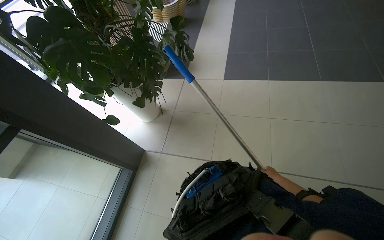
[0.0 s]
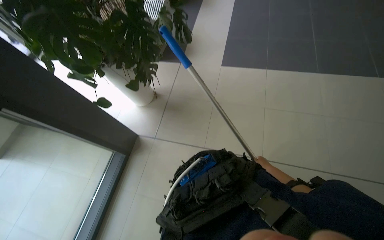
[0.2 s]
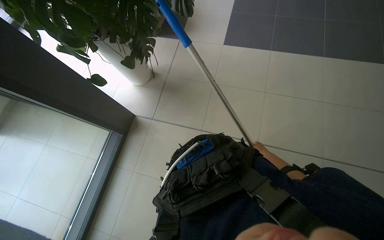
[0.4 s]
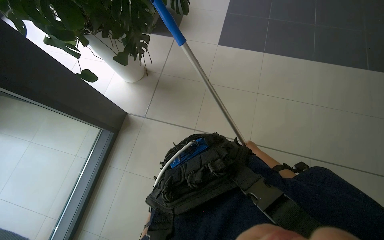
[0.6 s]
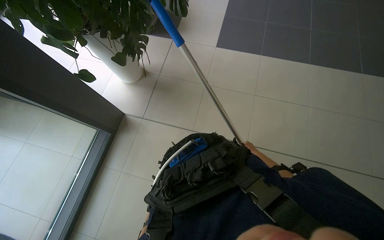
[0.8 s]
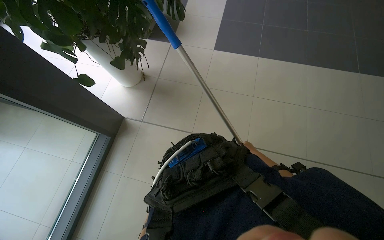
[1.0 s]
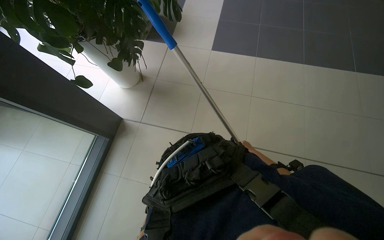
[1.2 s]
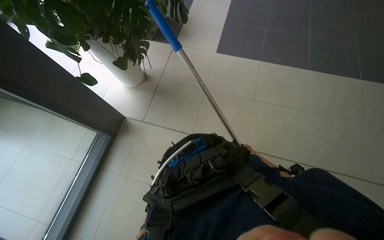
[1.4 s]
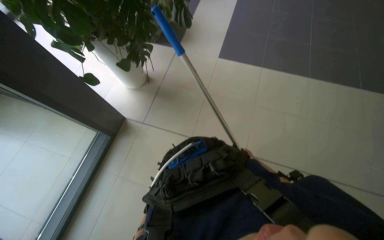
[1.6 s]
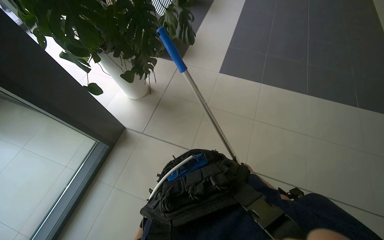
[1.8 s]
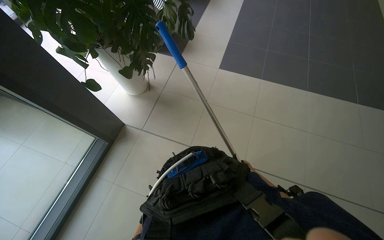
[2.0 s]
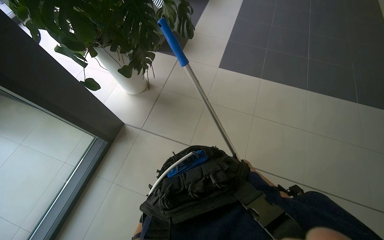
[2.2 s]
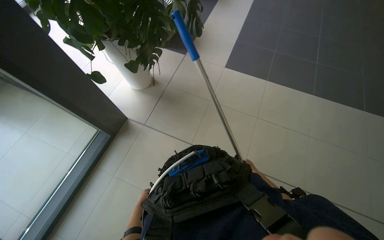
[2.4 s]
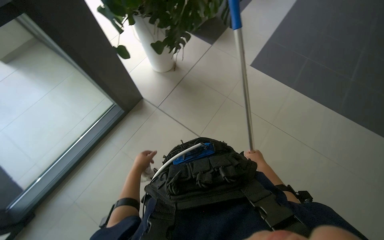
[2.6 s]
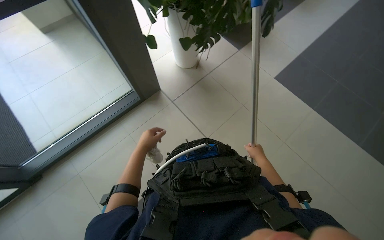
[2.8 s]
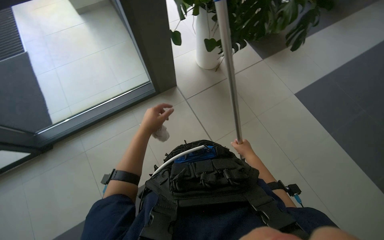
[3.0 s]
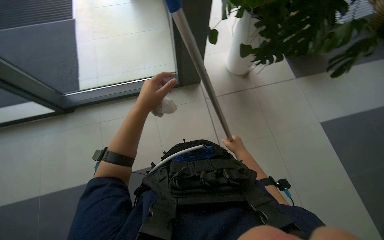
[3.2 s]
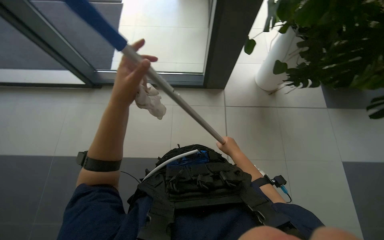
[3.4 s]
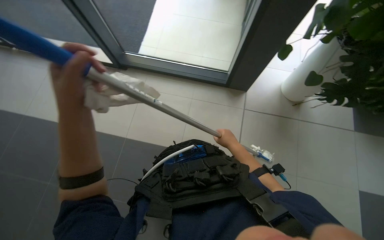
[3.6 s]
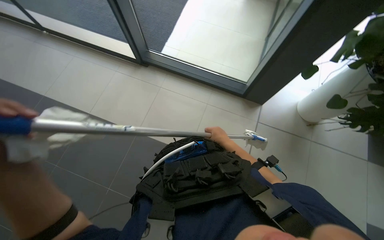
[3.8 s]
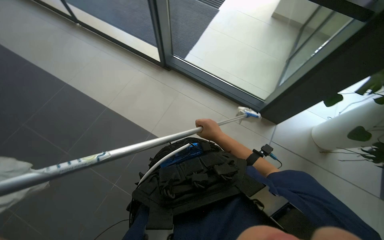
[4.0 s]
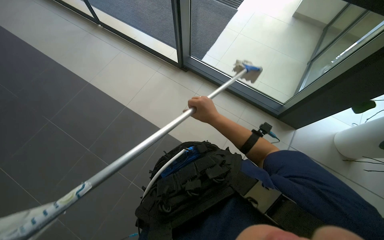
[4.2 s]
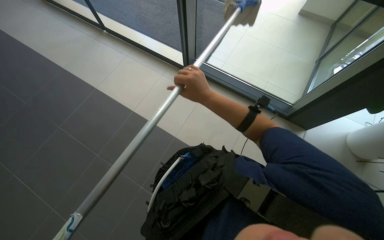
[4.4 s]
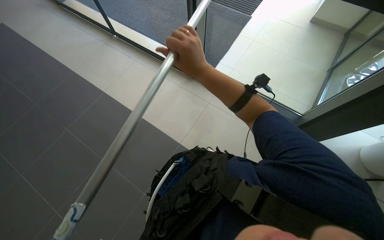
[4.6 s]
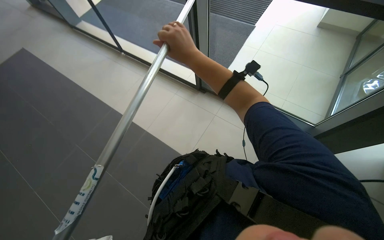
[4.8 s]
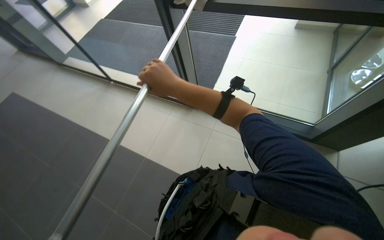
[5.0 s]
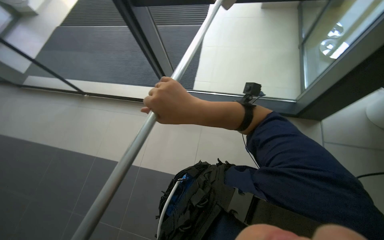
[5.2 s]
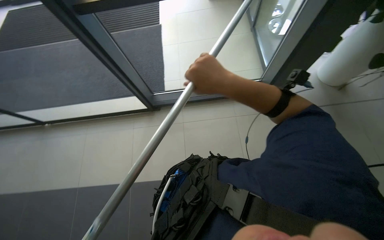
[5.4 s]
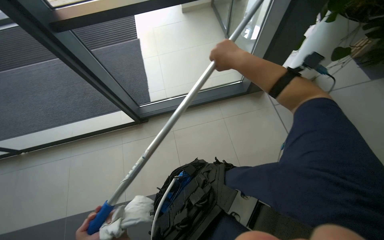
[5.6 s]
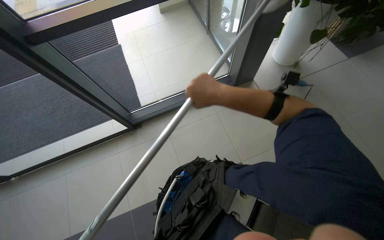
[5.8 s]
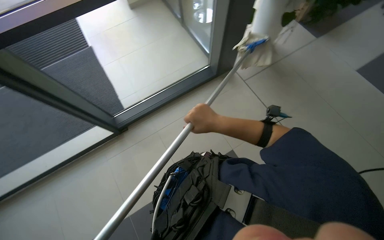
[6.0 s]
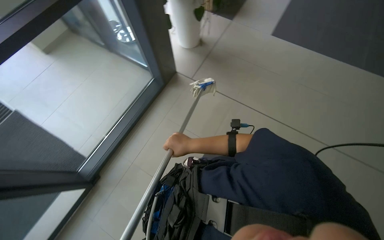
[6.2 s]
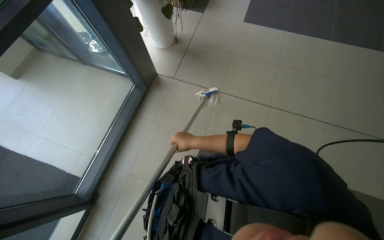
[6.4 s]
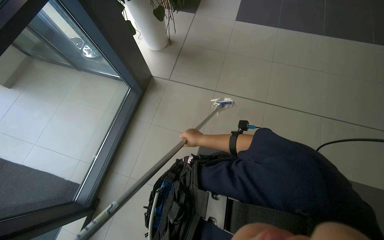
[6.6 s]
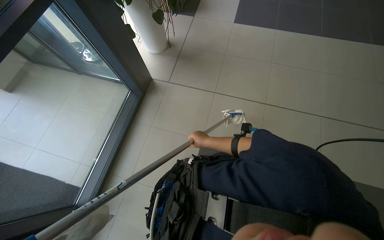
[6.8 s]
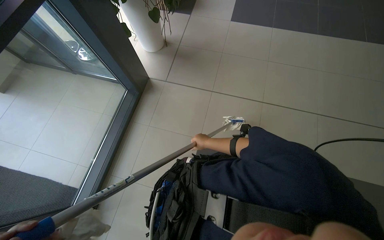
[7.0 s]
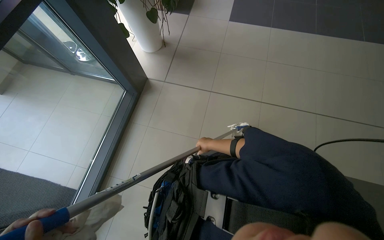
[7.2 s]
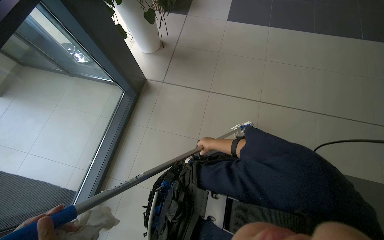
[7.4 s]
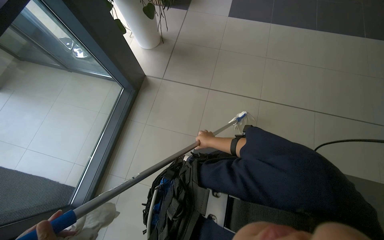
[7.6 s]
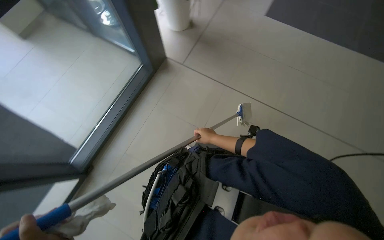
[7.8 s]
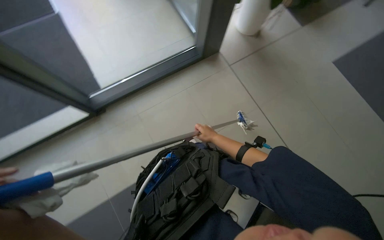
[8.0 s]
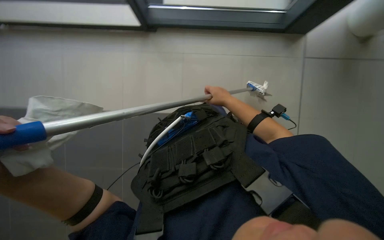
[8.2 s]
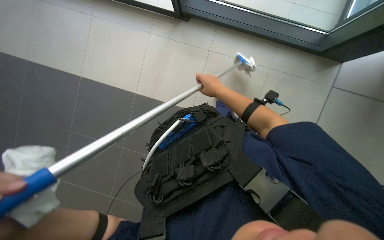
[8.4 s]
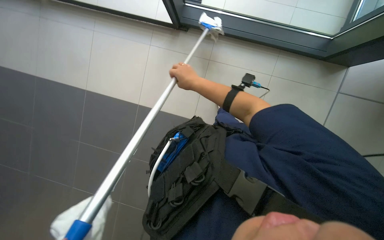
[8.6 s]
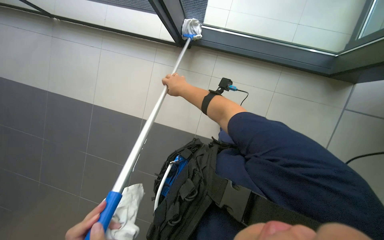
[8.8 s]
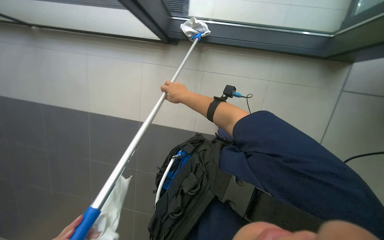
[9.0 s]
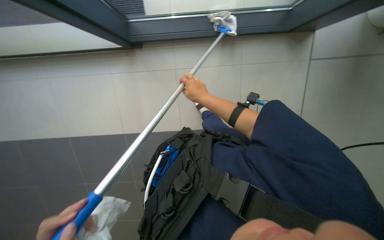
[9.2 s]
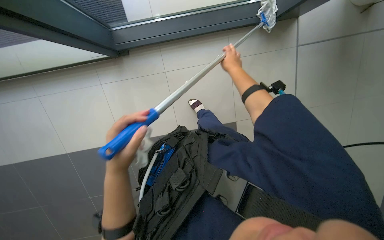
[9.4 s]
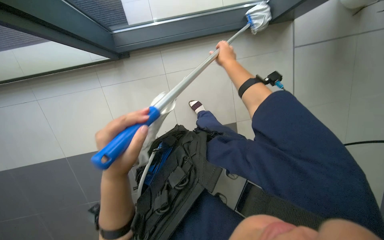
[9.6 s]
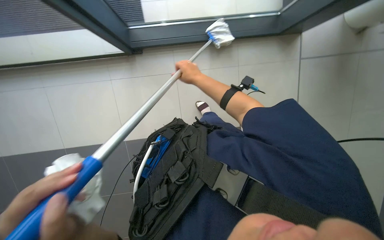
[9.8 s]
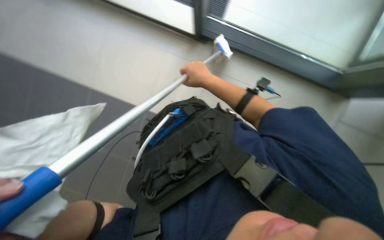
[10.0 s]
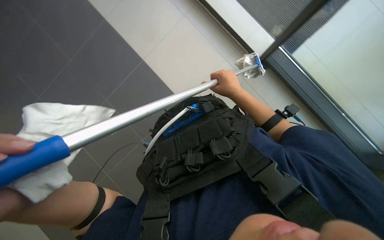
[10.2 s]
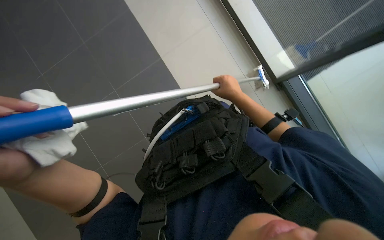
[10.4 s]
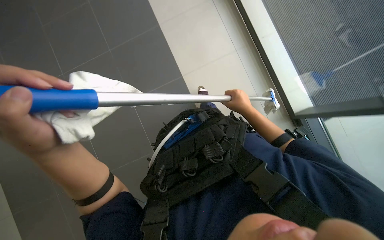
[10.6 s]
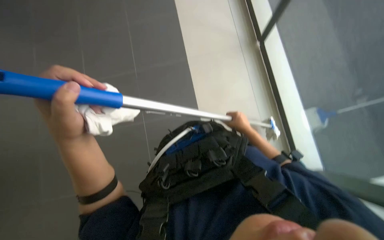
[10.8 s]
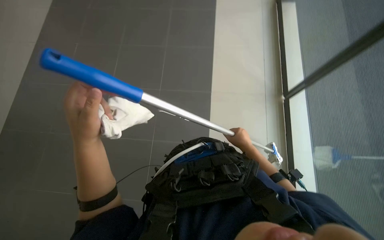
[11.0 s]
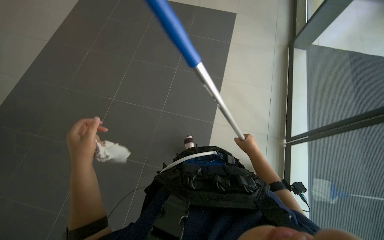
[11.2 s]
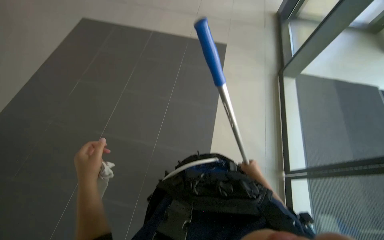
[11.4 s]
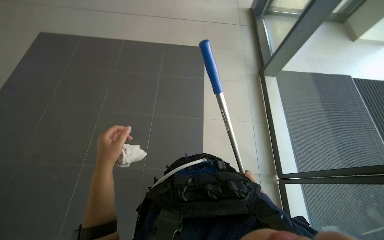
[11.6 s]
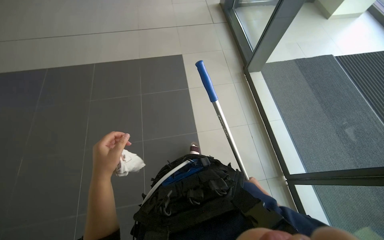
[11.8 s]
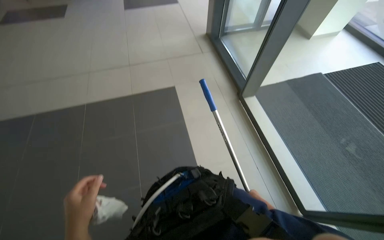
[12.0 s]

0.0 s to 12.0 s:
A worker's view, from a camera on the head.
Job: cleaning windows.
The whole recording: Cleaning glass wall with long-handled tool. The worker cleans the glass wall using a long-handled tool.
0.0 to 1.6 s: The right hand shifts approximately 20 cm farther from the camera.
1.6 to 3.0 s: The head rotates about 40 degrees to the left.
3.0 to 4.4 s: The wearer's head swings some 65 degrees to the left.
4.4 to 6.0 s: The wearer's head swings roughly 60 degrees to the right.
6.0 to 7.6 s: The wearer's head swings approximately 45 degrees to the right.
10.4 to 12.0 s: The wearer moves some 60 cm. The camera pitches upward, by roughly 20 degrees.

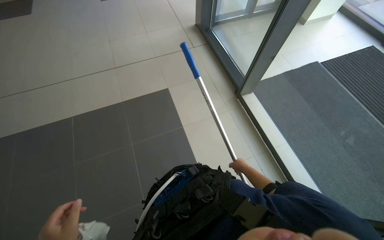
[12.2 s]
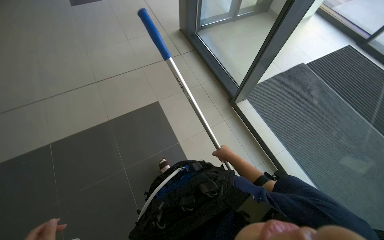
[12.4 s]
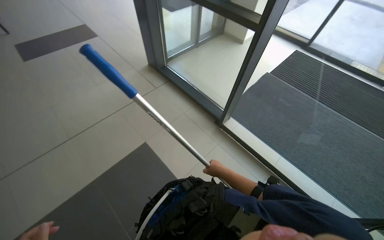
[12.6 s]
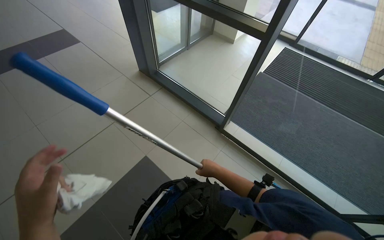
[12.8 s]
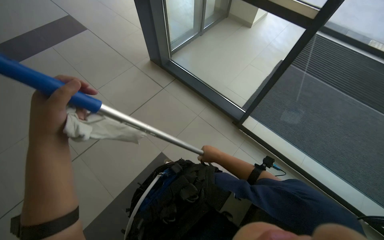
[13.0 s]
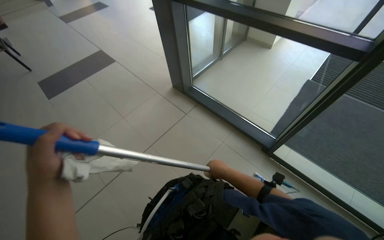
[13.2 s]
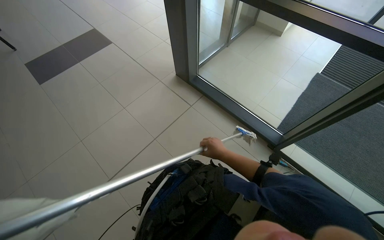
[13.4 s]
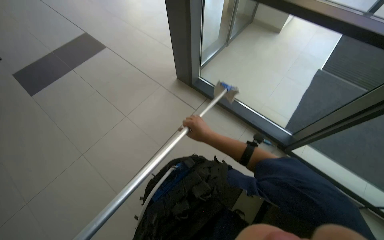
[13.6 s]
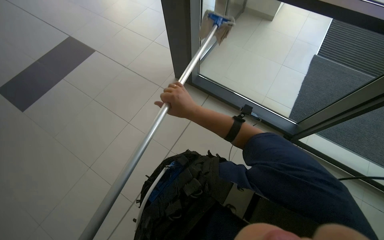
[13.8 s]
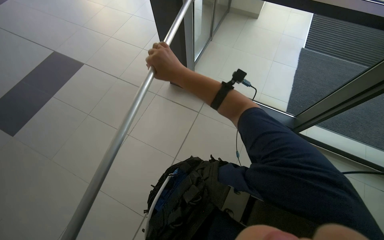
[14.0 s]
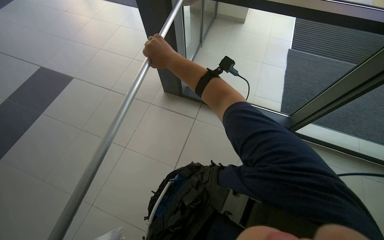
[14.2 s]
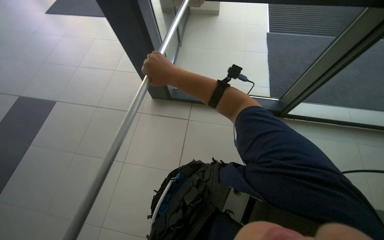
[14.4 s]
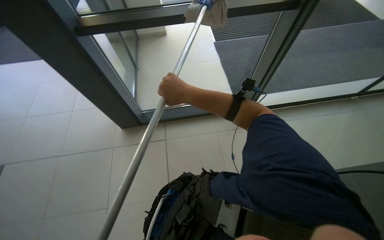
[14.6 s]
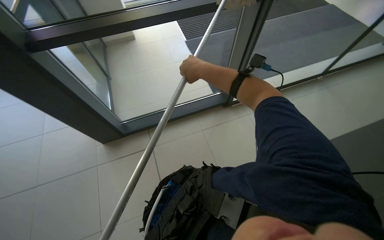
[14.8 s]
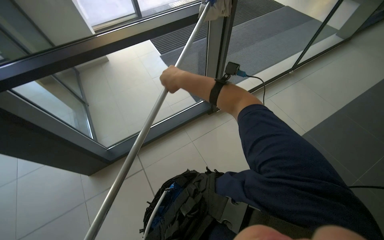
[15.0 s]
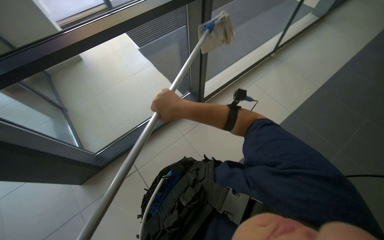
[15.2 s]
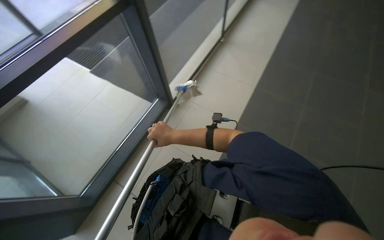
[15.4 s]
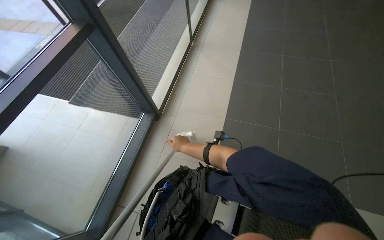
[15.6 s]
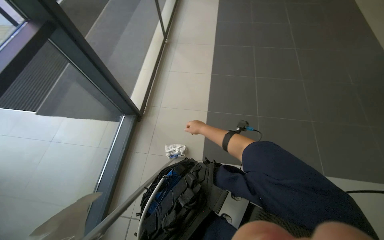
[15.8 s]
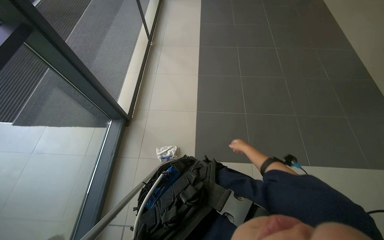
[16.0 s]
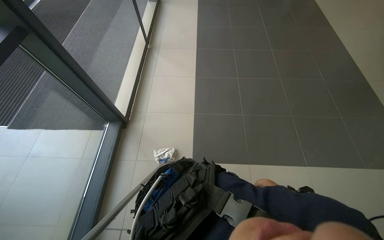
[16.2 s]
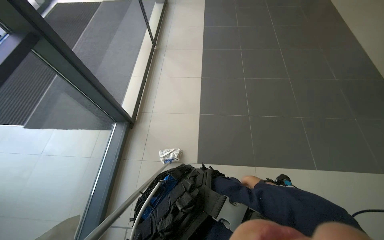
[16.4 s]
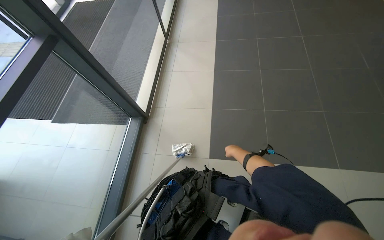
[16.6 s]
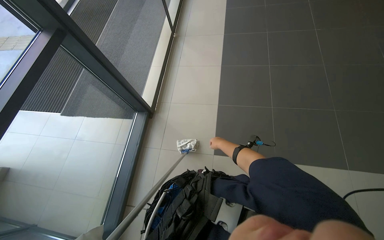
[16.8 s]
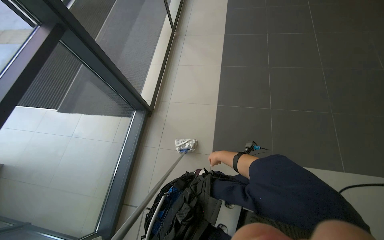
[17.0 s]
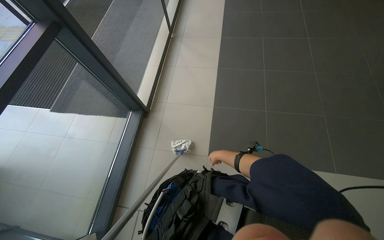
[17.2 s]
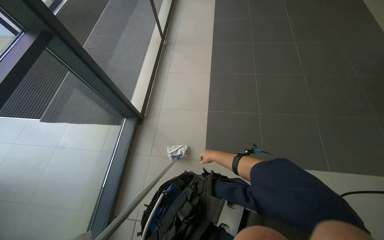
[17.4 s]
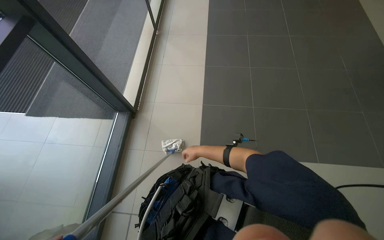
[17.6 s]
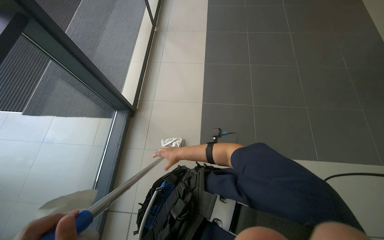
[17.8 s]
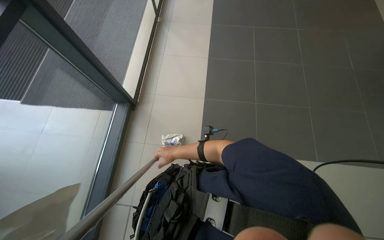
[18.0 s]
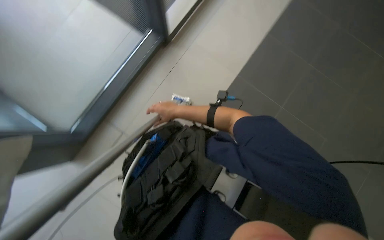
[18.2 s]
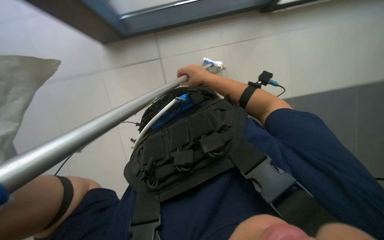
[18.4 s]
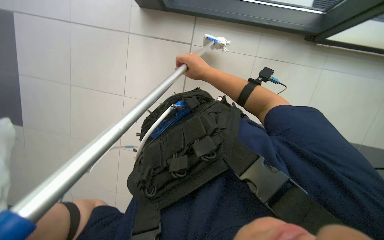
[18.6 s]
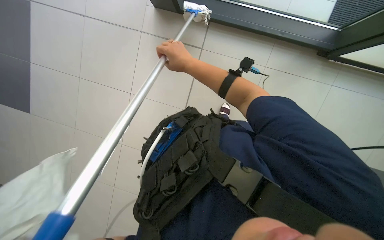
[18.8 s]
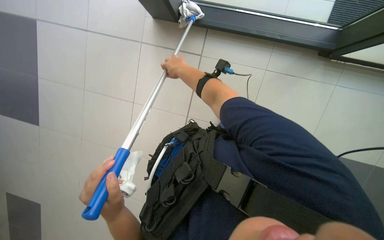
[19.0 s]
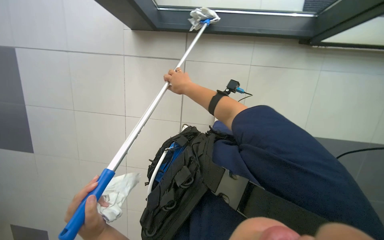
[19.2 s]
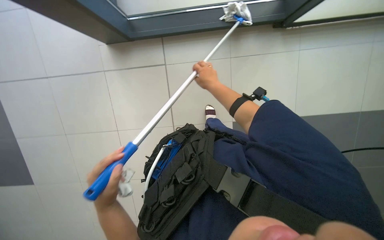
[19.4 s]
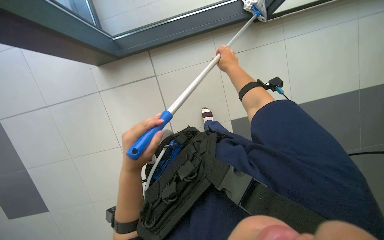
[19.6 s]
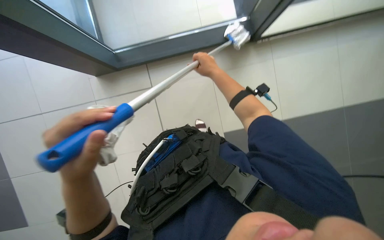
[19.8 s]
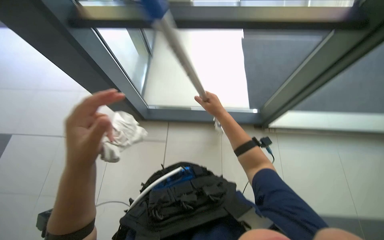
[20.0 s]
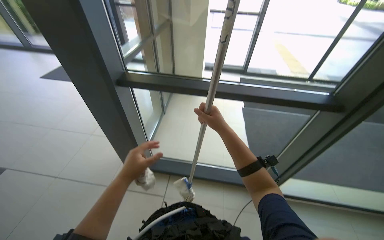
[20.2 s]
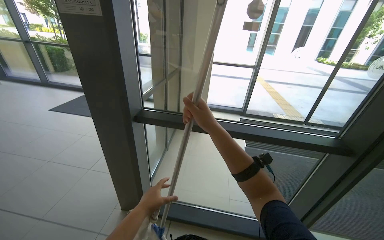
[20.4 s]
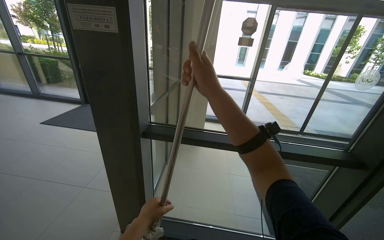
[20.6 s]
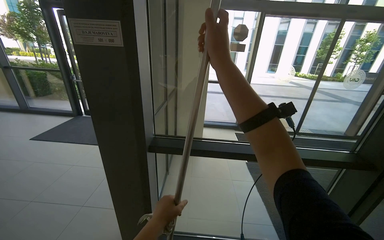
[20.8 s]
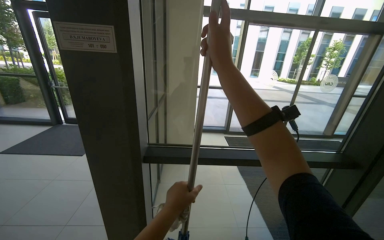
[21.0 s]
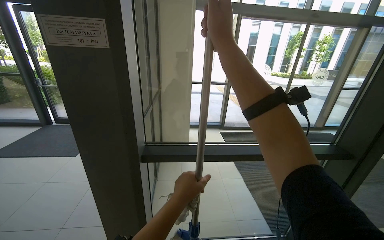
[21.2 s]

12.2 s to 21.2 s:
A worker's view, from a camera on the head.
Job: cleaning windows.
The whole recording: Cleaning glass wall with long-handled tool. The worker cleans the glass wall using a long-handled tool.
12.2 to 13.8 s: The camera travels about 1.5 m. The wearer's head swings roughly 35 degrees to the right.
13.8 to 15.2 s: The head turns to the right by about 45 degrees. The right hand reaches some 15 cm up the picture, then returns.
15.2 to 16.6 s: The wearer looks some 40 degrees further to the right.
16.6 to 18.2 s: The camera pitches downward, by about 15 degrees. The right hand heads to the left, covering roughly 35 cm.
